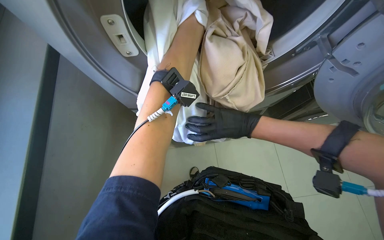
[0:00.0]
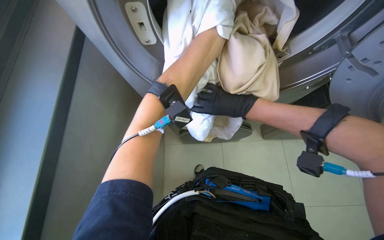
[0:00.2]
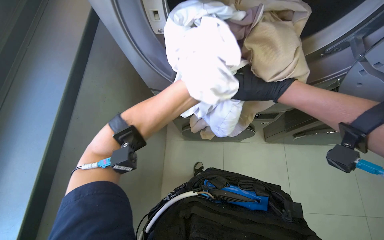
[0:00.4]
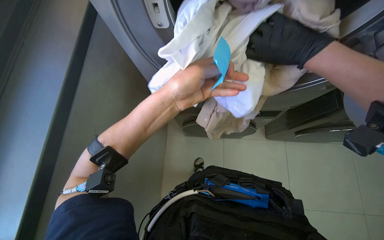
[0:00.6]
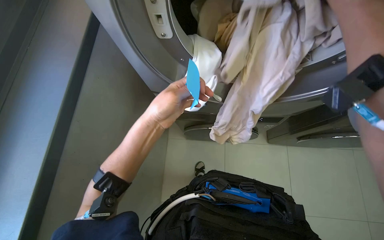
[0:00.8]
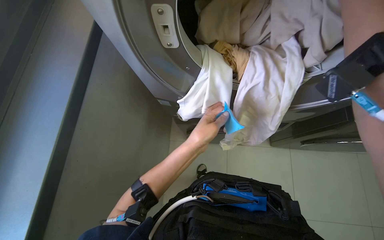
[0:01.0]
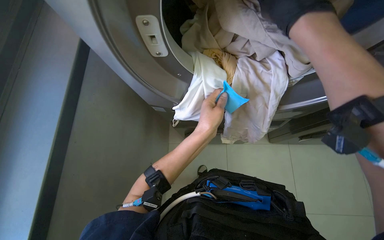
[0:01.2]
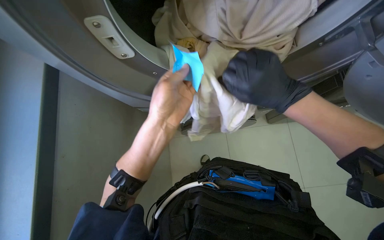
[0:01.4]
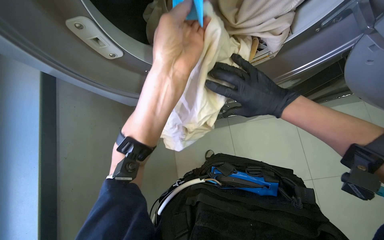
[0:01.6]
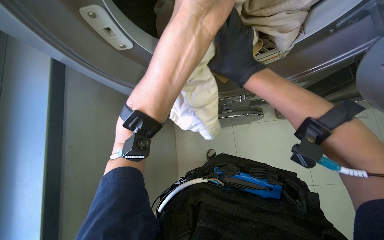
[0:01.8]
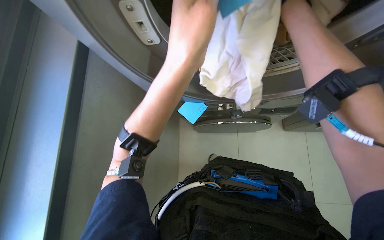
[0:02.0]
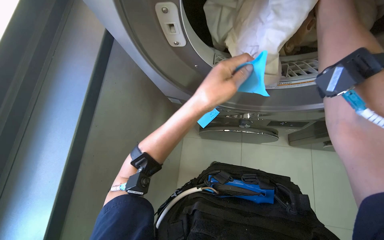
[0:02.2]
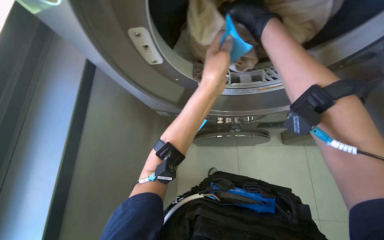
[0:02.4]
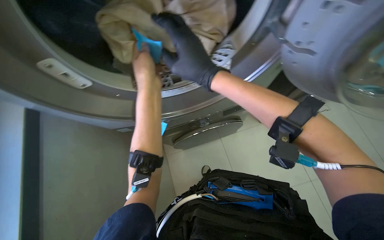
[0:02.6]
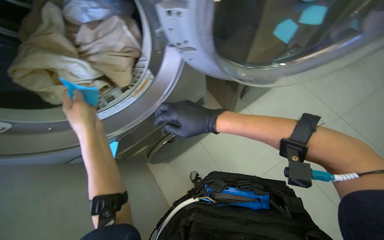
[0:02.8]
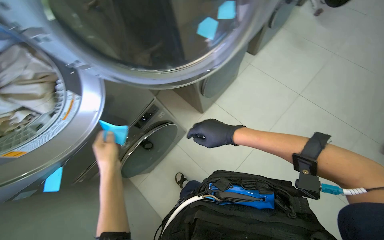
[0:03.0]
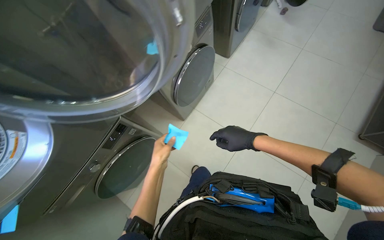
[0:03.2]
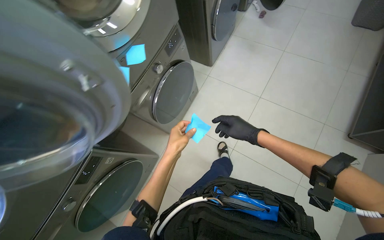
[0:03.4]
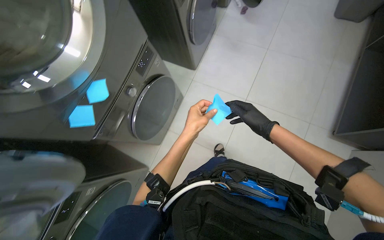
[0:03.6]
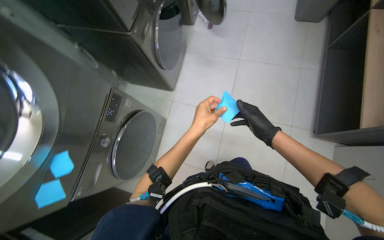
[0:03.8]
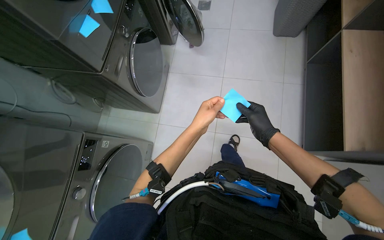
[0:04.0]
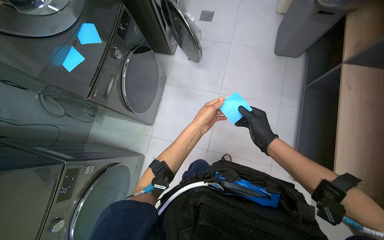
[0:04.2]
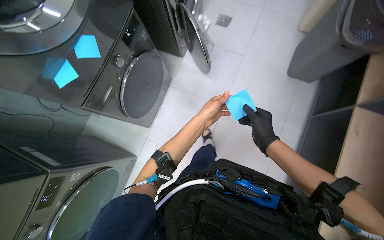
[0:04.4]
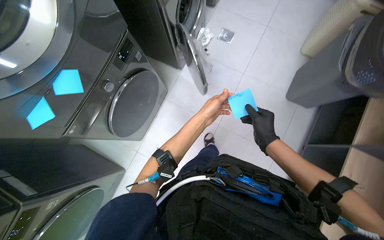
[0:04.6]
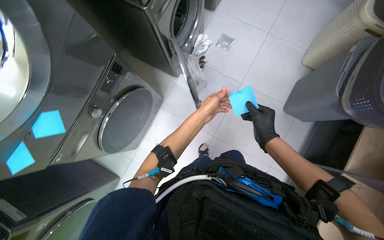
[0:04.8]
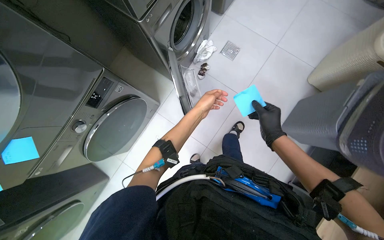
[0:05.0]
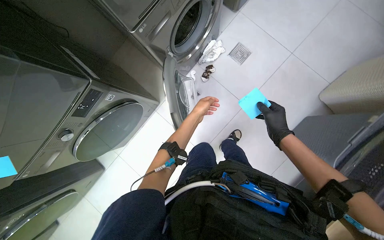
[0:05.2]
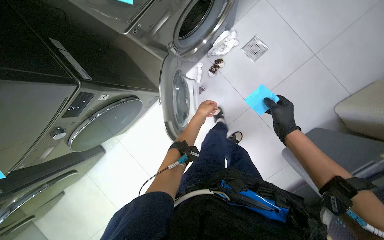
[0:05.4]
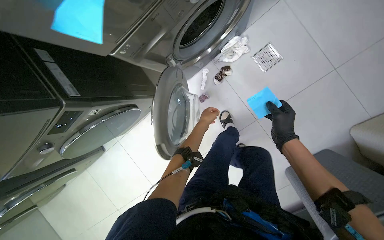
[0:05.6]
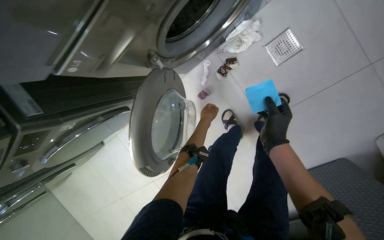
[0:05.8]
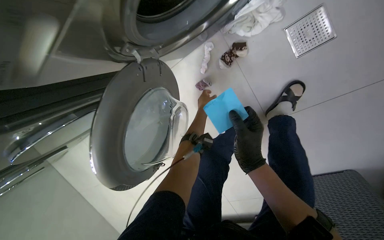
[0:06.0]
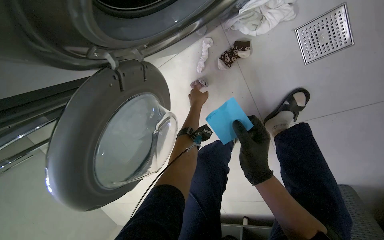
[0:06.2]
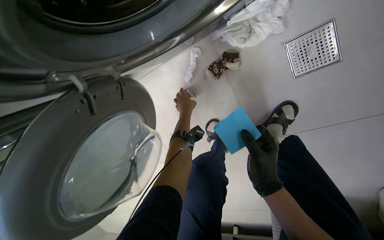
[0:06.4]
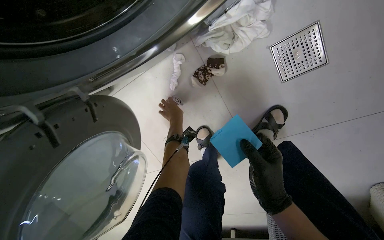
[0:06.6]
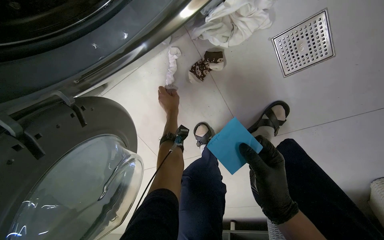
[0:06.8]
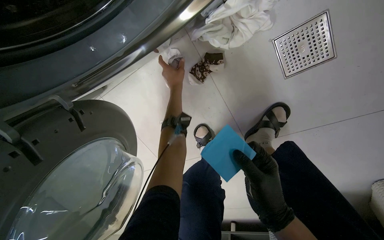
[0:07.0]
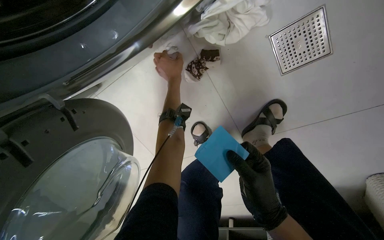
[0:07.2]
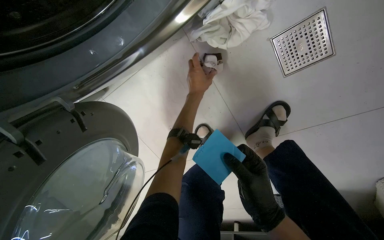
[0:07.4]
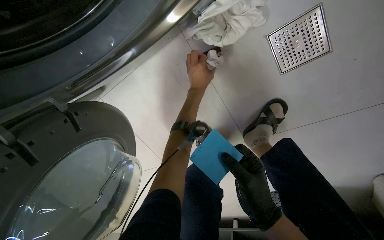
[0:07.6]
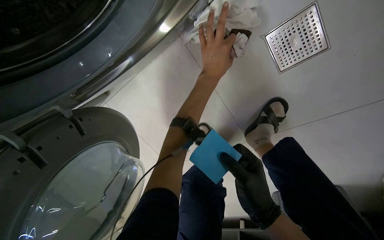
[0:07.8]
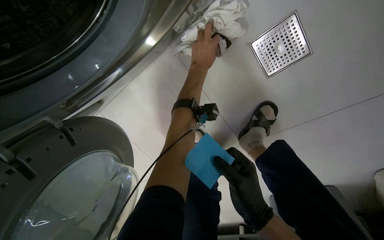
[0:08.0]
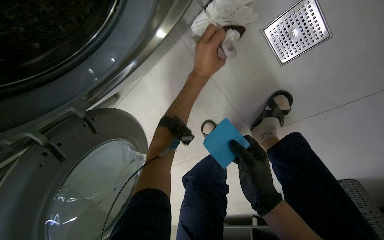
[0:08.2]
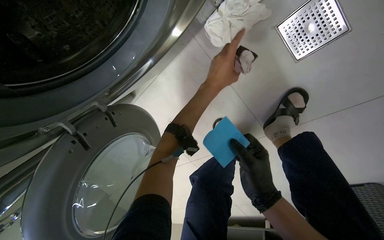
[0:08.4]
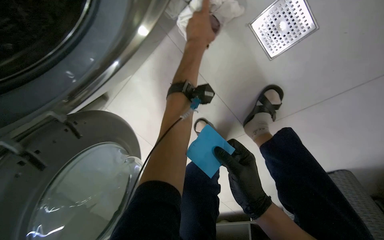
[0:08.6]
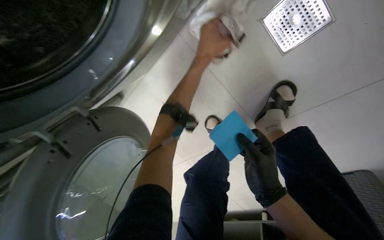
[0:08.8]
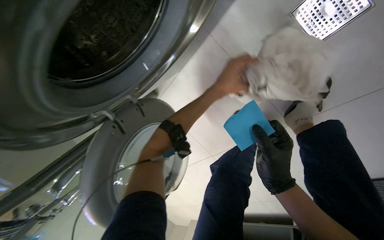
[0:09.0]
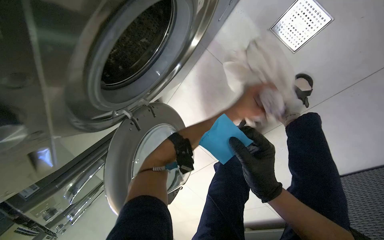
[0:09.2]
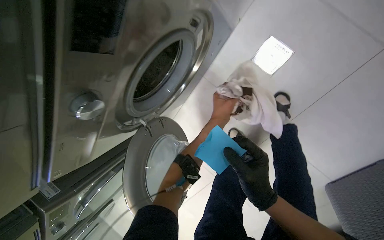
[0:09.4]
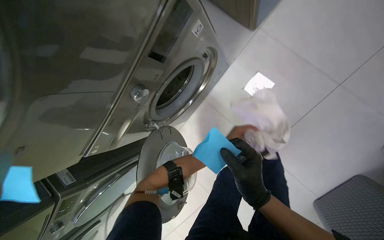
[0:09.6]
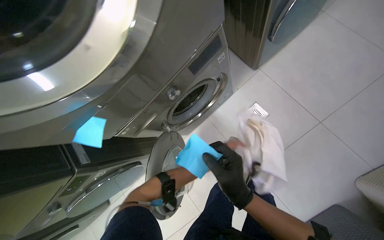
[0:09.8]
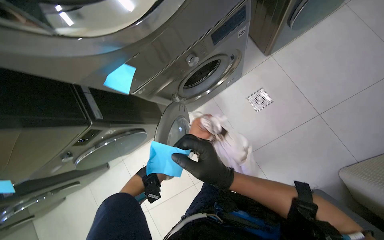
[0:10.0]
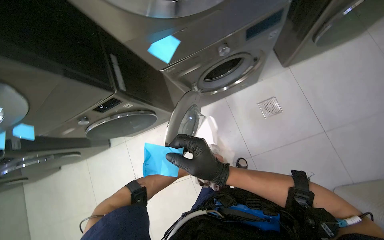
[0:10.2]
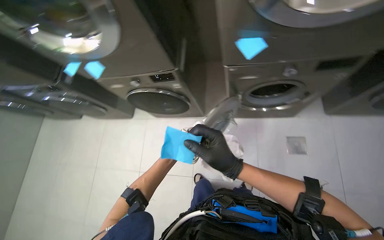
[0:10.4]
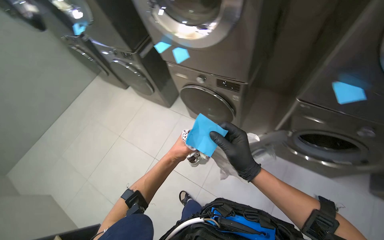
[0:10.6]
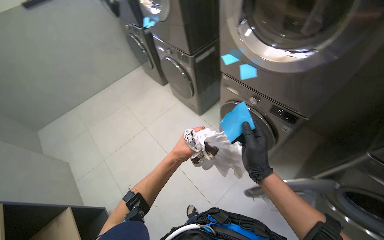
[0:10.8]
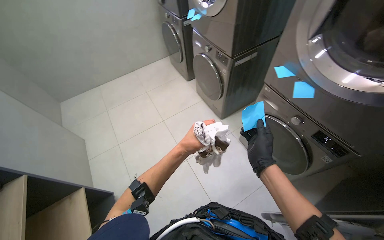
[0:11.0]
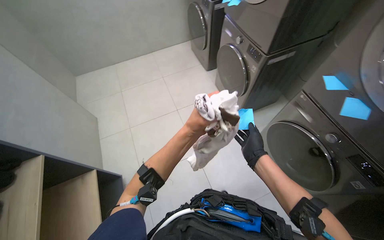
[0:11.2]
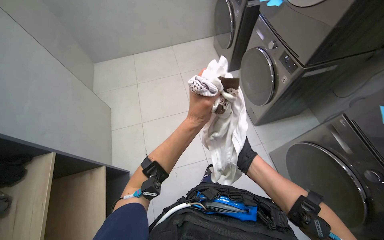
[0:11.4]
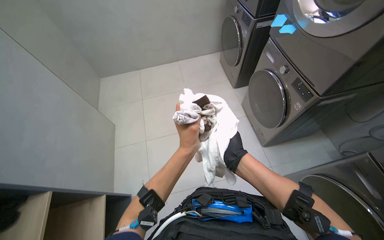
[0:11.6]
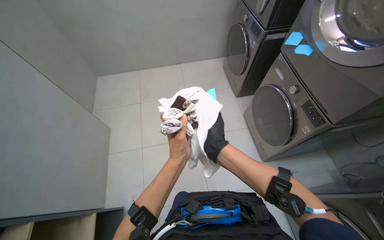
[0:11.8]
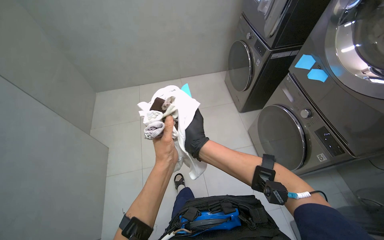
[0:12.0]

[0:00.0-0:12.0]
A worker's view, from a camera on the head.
Job: managing laundry.
The whole recording: Operating laundry machines. The worker places notes on machines, loads and unloads clothes, cleans lint filters, and adjusts machine settings.
0:00.0 to 0:01.6: The right hand moves about 15 cm nearer to the camera and comes back. The left hand is displaced nearer to the camera and down the picture by about 30 cm.
0:01.6 to 0:03.0: The left hand heads to the left, farther from the camera and down the picture, covering roughly 30 cm, while the right hand reaches roughly 25 cm up the picture, then returns.
0:03.0 to 0:04.4: The wearer moves roughly 60 cm.
0:04.4 to 0:06.0: The camera is carried approximately 1 m. The wearer's head swings roughly 30 degrees to the left. The camera pitches downward, by approximately 35 degrees.
0:06.0 to 0:07.6: The left hand shifts about 20 cm up the picture.
0:07.6 to 0:09.0: The view pans to the left by roughly 20 degrees. The left hand shifts some 15 cm nearer to the camera.
0:09.0 to 0:10.4: The head travels about 90 cm. The camera pitches upward, by some 35 degrees. The scene turns about 40 degrees clockwise in the picture.
0:10.4 to 0:12.0: The wearer moves about 1 m. The wearer's head swings approximately 65 degrees to the left.

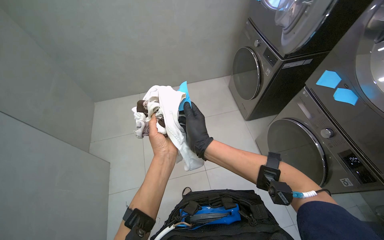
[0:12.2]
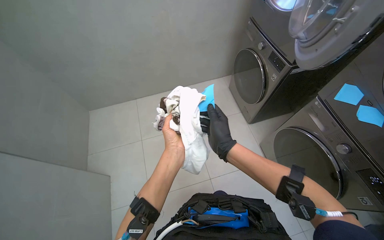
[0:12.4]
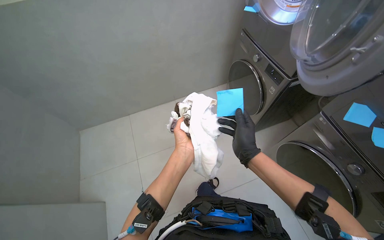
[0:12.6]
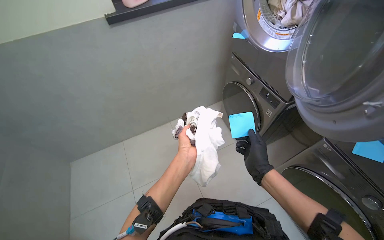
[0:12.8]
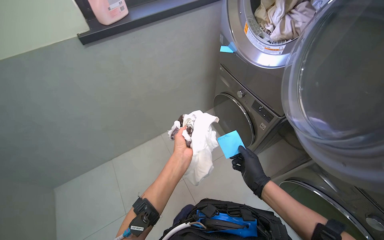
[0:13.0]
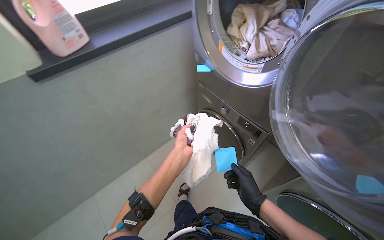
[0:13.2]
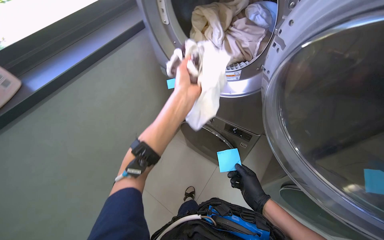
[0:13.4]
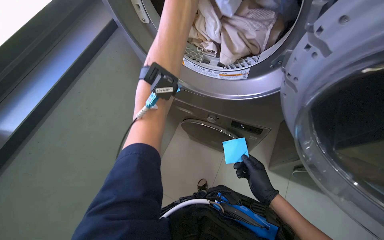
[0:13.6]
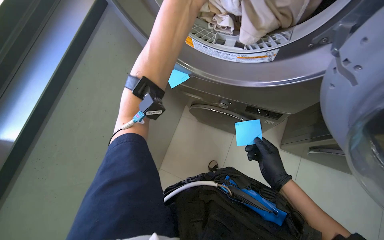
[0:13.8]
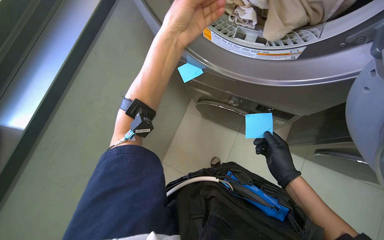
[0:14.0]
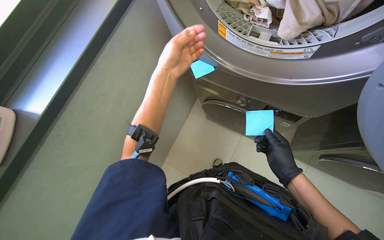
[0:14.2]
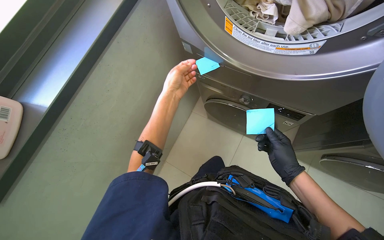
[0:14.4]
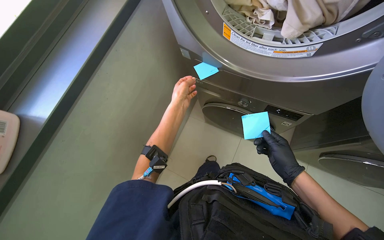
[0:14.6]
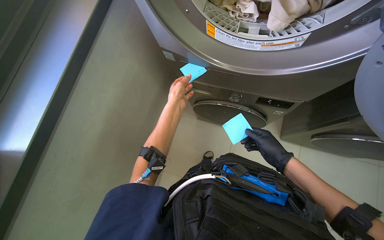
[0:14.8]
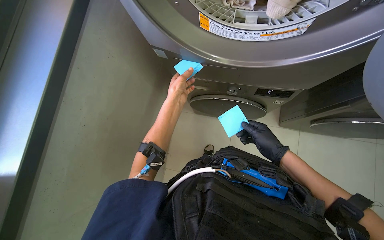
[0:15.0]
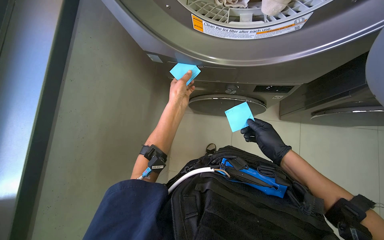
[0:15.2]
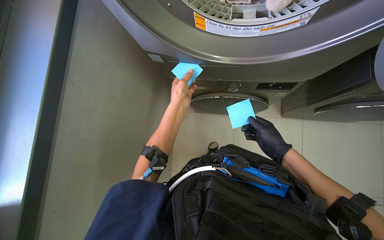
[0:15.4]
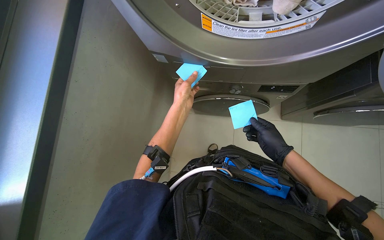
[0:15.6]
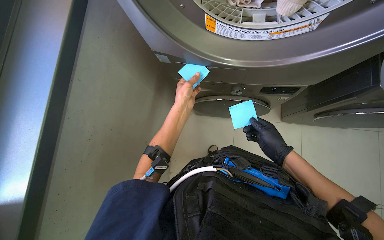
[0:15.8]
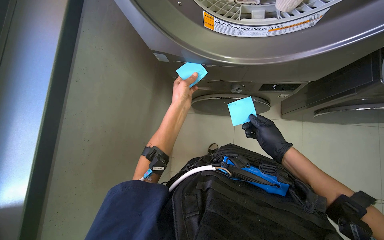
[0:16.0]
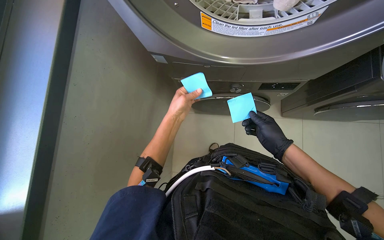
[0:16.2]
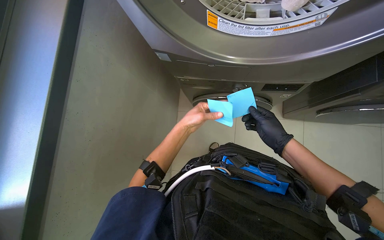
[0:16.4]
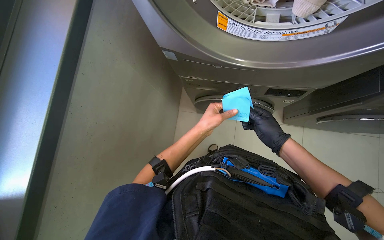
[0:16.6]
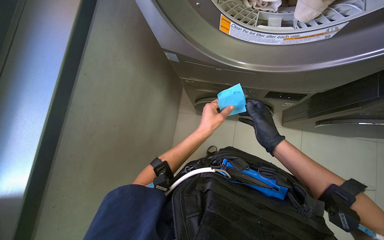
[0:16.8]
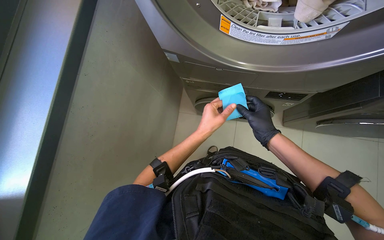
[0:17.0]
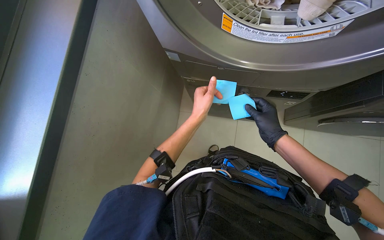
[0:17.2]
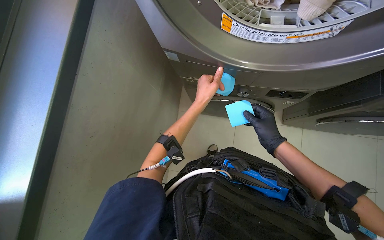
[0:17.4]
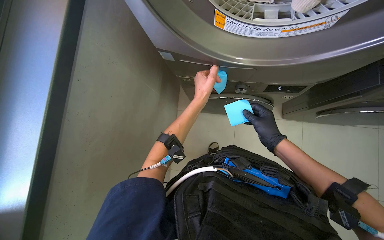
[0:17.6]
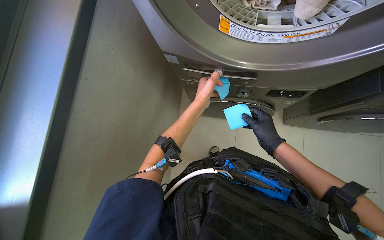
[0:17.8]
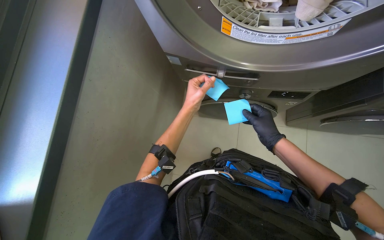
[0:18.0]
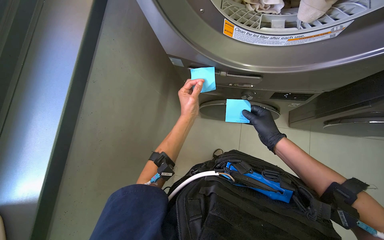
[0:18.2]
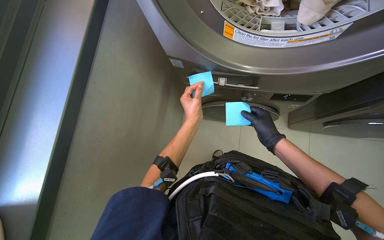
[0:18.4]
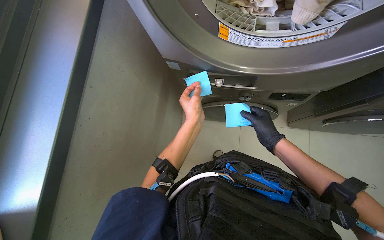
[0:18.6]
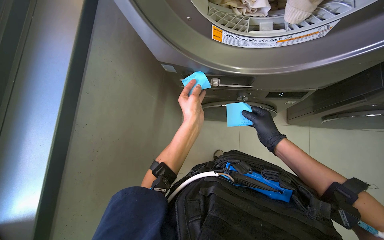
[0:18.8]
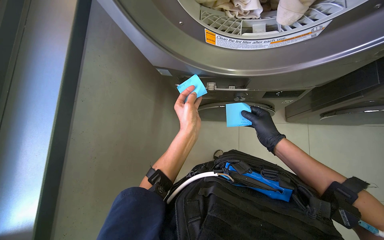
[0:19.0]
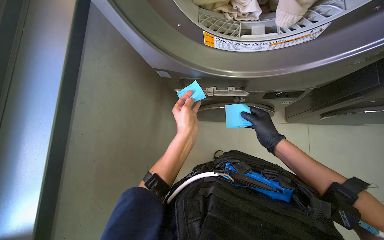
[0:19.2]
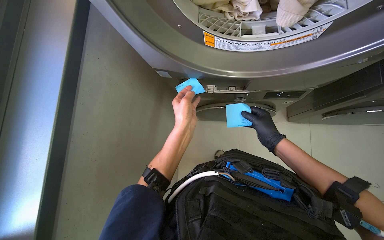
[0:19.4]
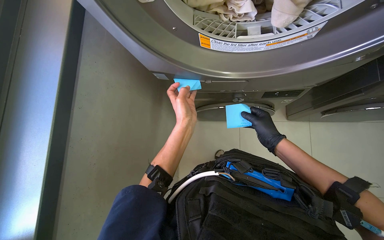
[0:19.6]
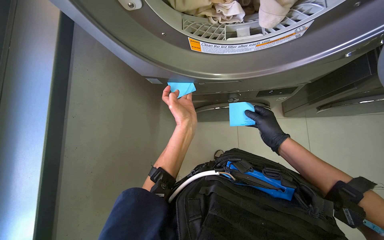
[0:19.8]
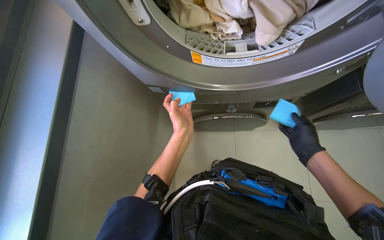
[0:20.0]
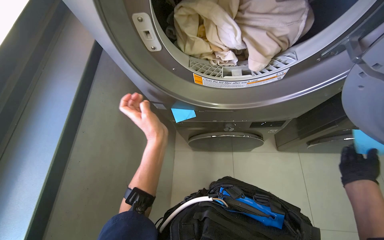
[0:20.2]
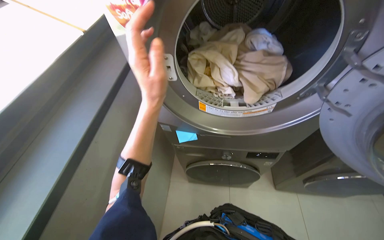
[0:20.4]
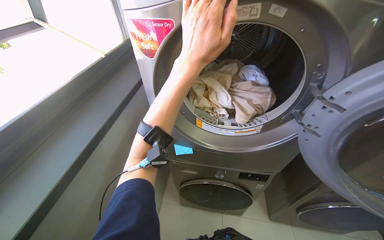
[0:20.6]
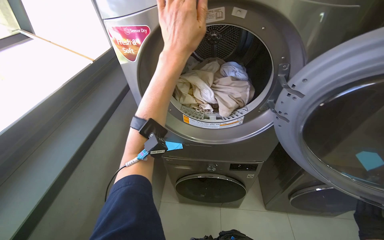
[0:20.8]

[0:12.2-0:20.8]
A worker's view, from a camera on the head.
Job: managing laundry.
The whole recording: Operating laundry machines. The worker places notes on machines, loads and unloads clothes, cleans lint filters, and adjusts machine settings.
0:12.2 to 0:13.6: The head travels about 70 cm. The wearer's head swings approximately 35 degrees to the right.
0:13.6 to 0:15.0: The view tilts approximately 15 degrees downward. The left hand heads farther from the camera, down the picture and to the left, covering some 35 cm.
0:15.0 to 0:16.6: The hands make small movements and keep their place.
0:16.6 to 0:18.0: The left hand travels up the picture by roughly 10 cm.
0:18.0 to 0:19.4: The left hand heads nearer to the camera, covering roughly 10 cm.
0:19.4 to 0:20.8: The wearer looks approximately 35 degrees further upward.
